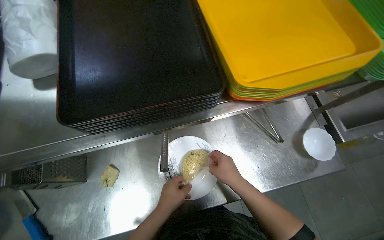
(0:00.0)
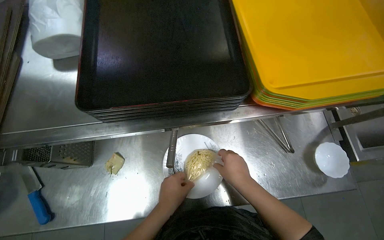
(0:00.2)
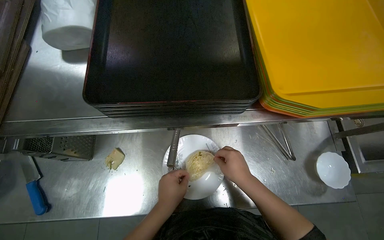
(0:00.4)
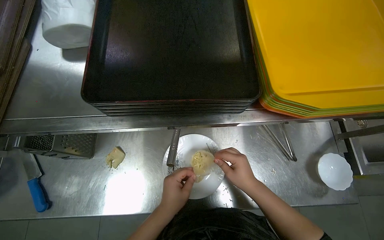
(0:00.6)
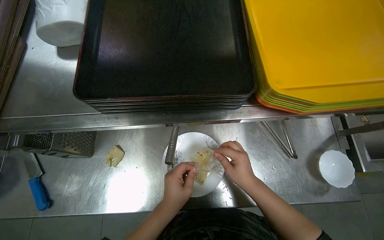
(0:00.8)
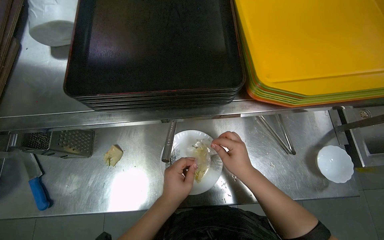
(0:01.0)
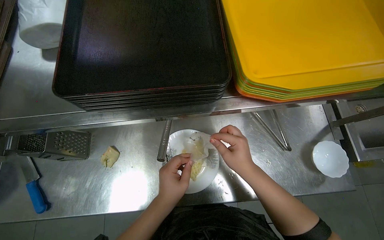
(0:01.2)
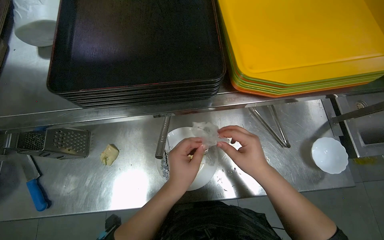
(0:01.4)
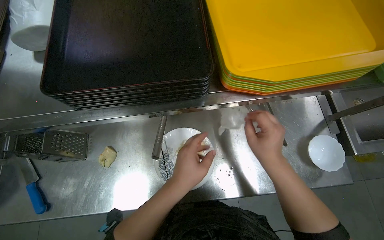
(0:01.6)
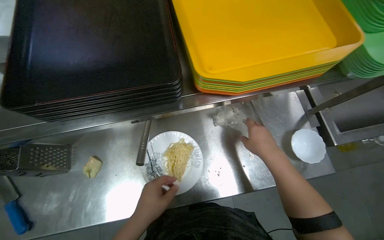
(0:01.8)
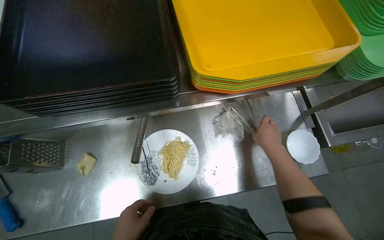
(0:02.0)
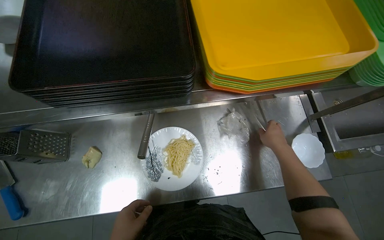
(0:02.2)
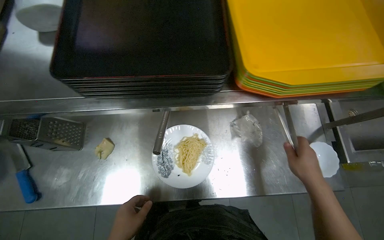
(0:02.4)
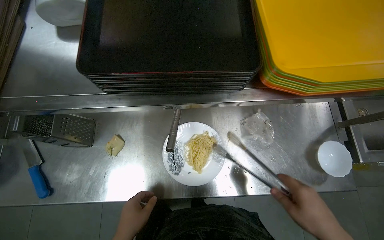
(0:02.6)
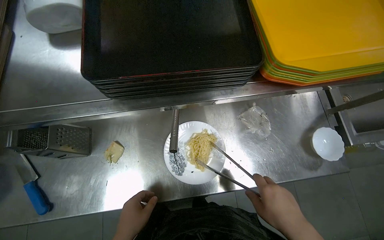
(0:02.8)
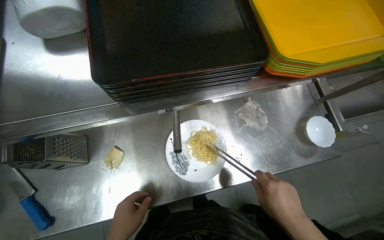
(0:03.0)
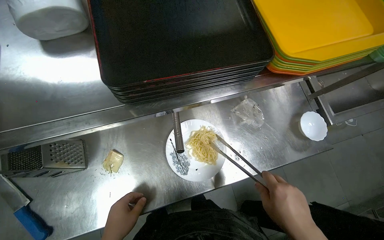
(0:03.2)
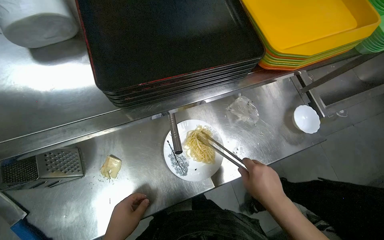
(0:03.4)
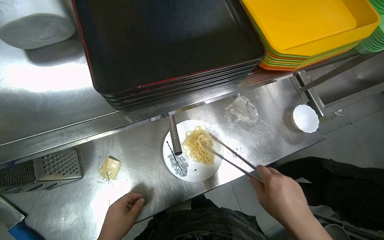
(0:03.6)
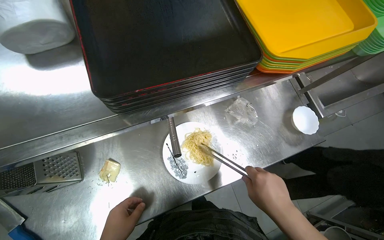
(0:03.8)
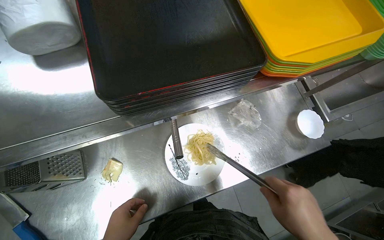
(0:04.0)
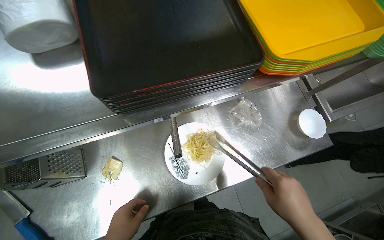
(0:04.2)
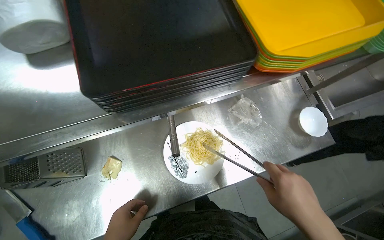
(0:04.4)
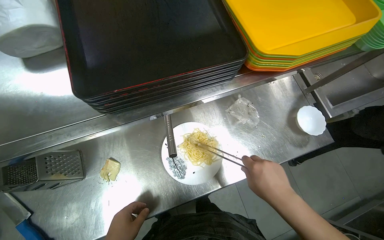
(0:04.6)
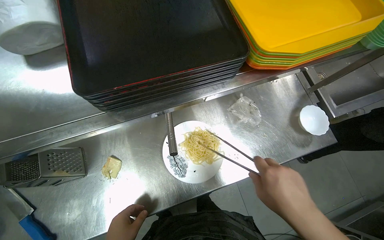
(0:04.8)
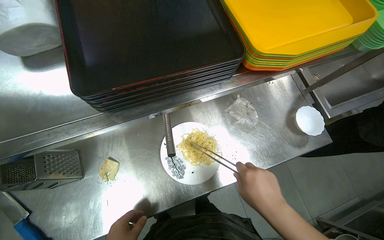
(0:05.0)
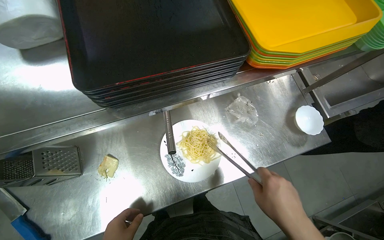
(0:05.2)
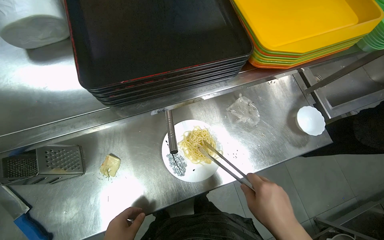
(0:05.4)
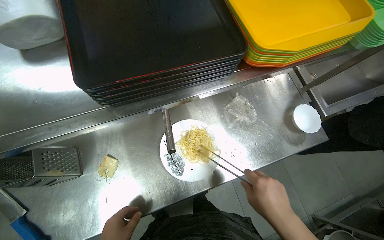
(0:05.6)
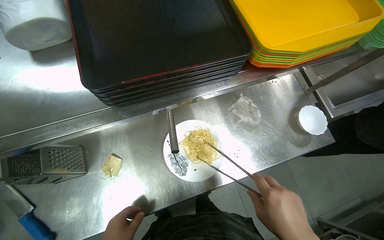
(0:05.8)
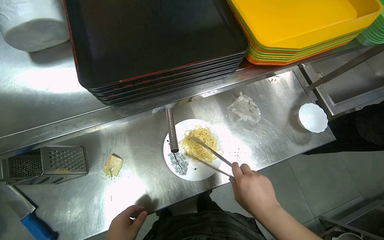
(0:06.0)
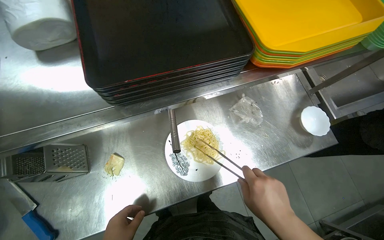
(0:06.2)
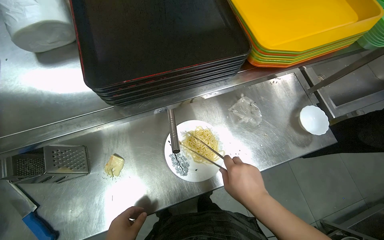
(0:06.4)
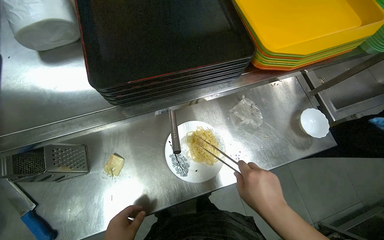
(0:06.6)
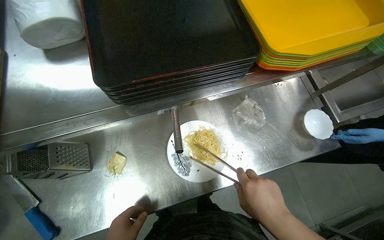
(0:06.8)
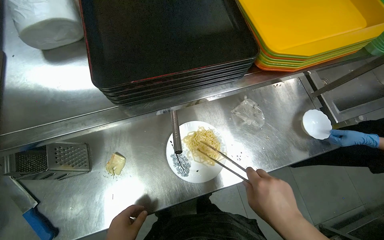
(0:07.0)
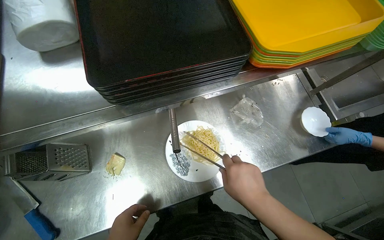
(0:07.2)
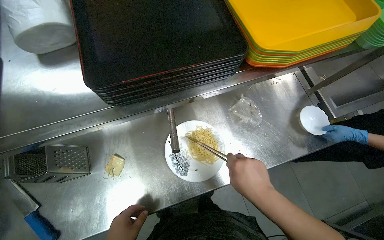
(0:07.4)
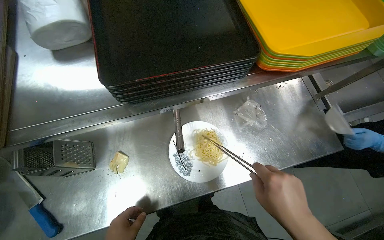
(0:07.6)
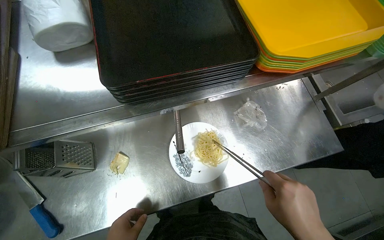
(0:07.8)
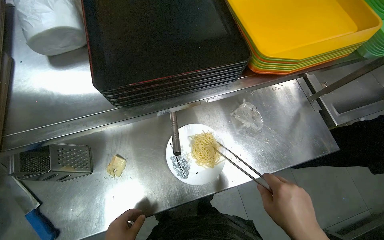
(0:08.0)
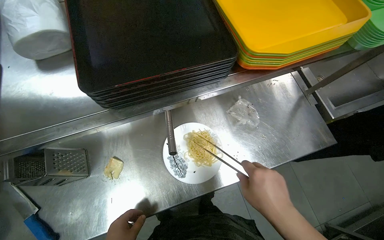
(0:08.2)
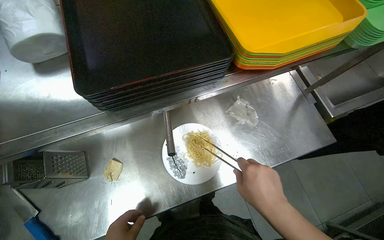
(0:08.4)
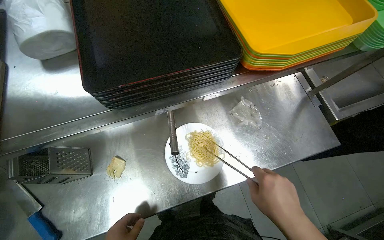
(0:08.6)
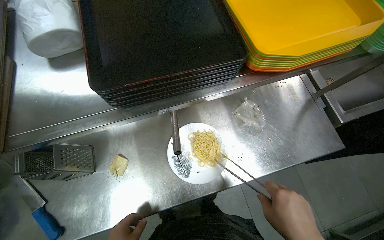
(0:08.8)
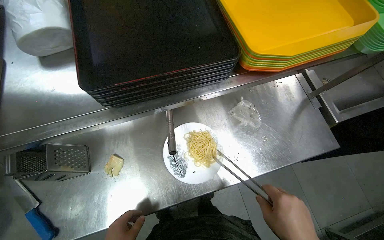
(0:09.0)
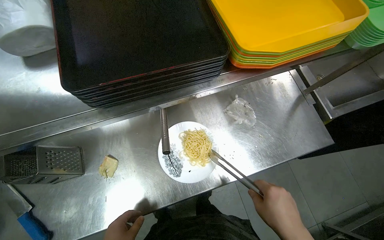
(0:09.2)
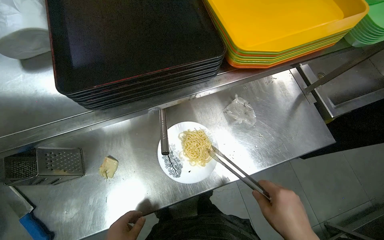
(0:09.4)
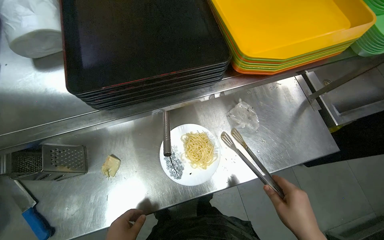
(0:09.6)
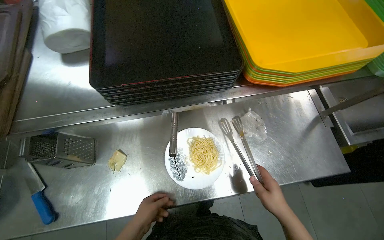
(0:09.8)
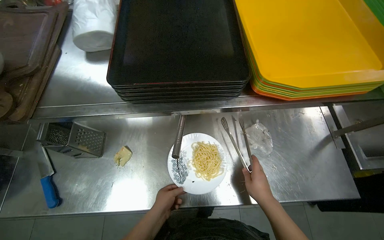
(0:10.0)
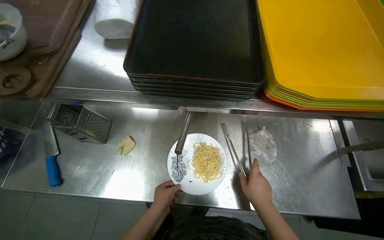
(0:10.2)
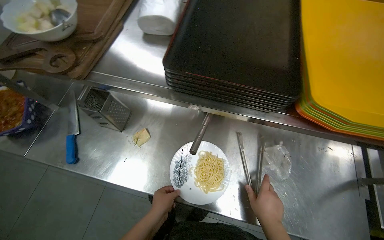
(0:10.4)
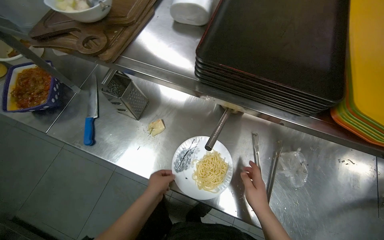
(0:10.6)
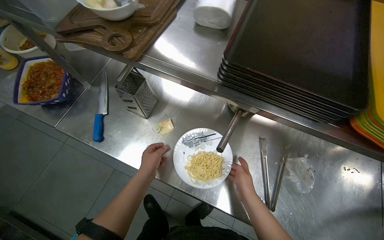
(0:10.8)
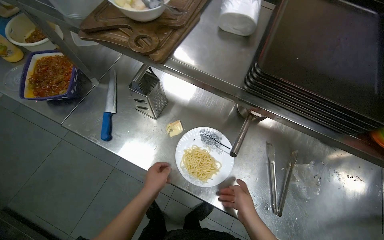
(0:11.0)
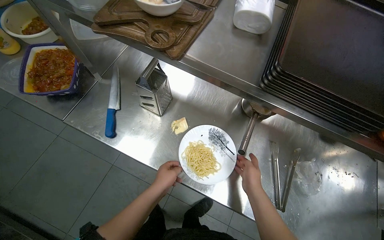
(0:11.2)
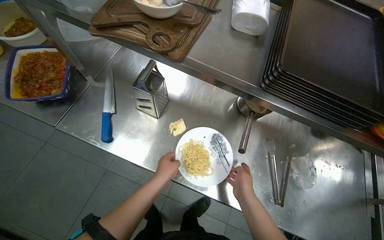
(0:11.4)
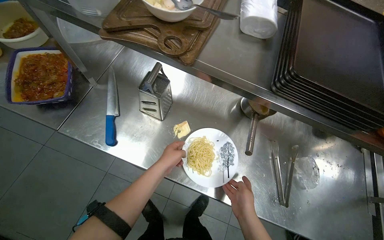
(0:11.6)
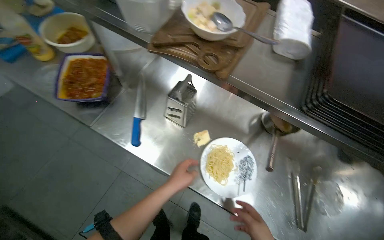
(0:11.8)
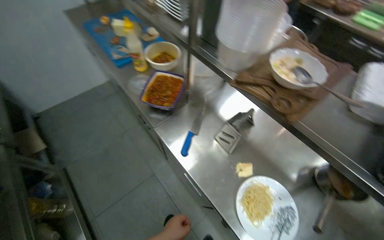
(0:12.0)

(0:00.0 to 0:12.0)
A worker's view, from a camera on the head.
Job: preparing food.
The whole recording: Preparing noodles on plate. The worker adds sauce, cheese, and herbs to a plate of noodles before placing it on a tray.
0:00.0 - 0:01.6: The hands both shift to the right by some 10 cm.
0:01.6 - 0:03.0: The right hand moves down the picture, roughly 15 cm, and reaches approximately 10 cm farther from the camera, then returns.
0:09.0 - 0:10.4: The wearer looks some 30 degrees further to the left.
0:10.4 - 0:12.0: The head rotates roughly 35 degrees to the left.

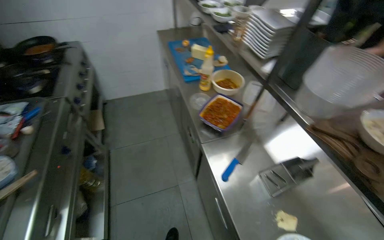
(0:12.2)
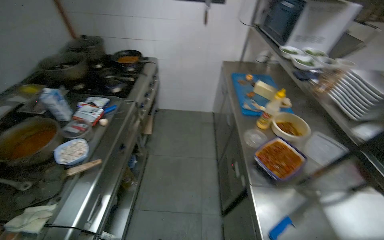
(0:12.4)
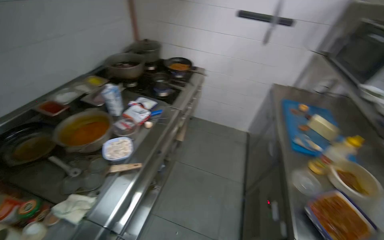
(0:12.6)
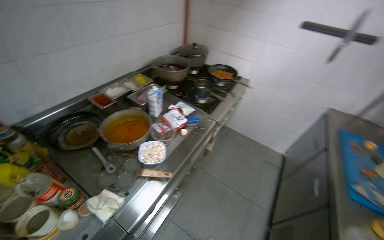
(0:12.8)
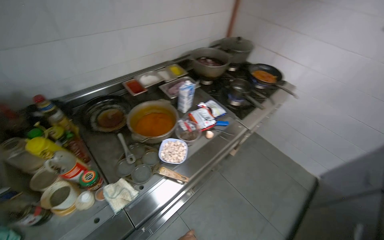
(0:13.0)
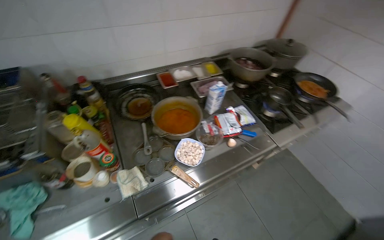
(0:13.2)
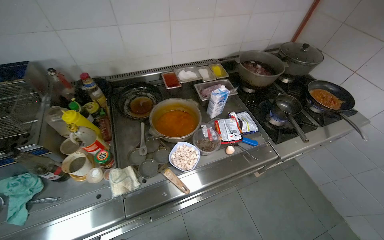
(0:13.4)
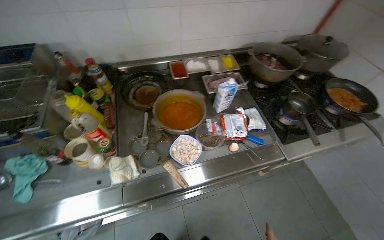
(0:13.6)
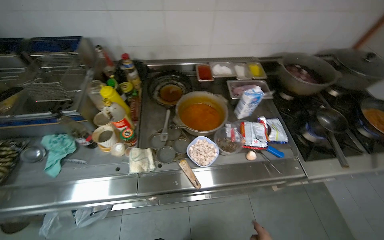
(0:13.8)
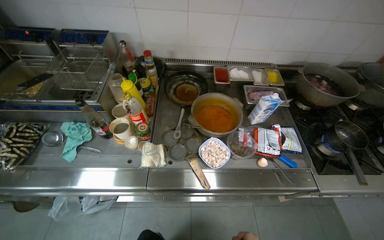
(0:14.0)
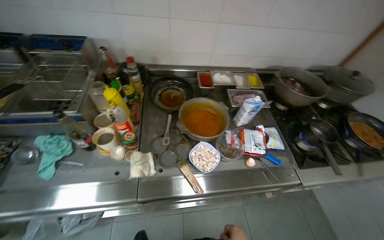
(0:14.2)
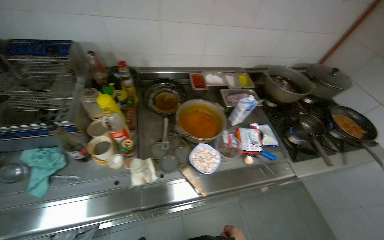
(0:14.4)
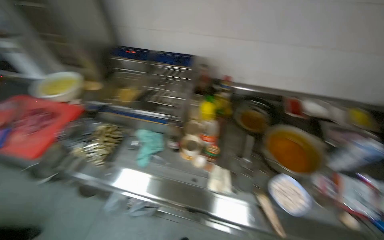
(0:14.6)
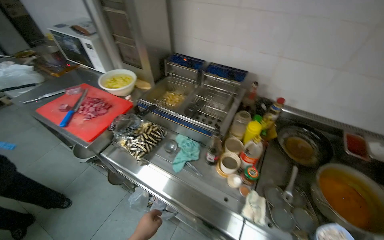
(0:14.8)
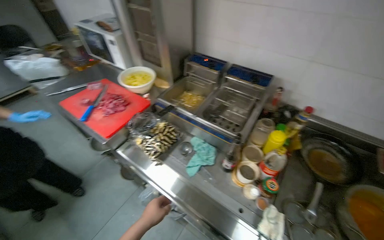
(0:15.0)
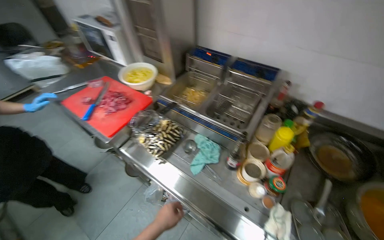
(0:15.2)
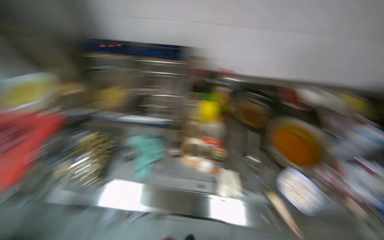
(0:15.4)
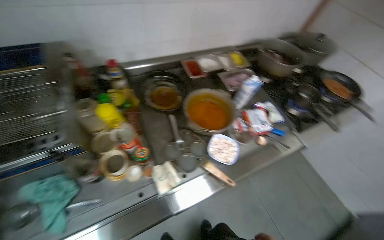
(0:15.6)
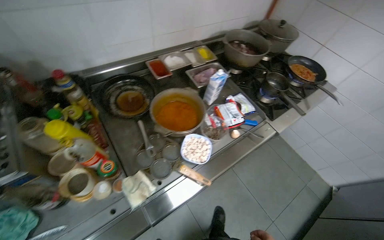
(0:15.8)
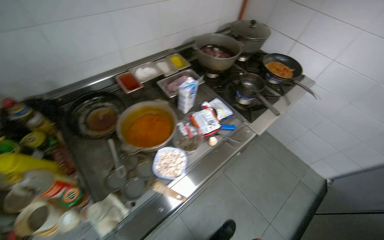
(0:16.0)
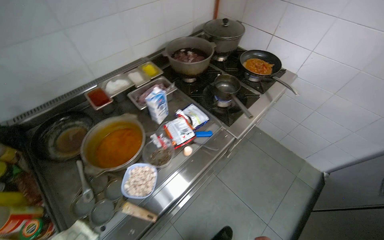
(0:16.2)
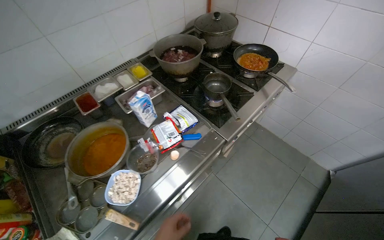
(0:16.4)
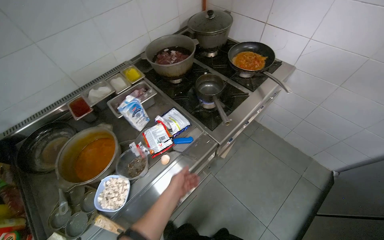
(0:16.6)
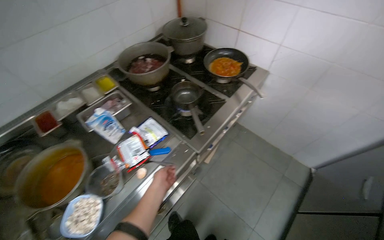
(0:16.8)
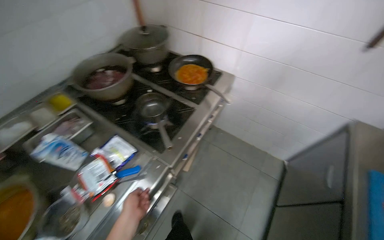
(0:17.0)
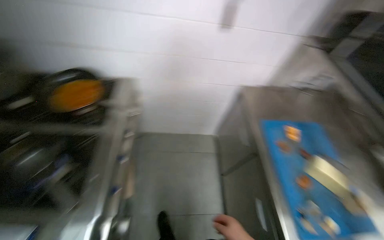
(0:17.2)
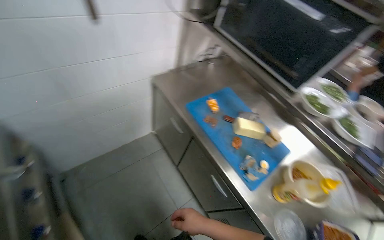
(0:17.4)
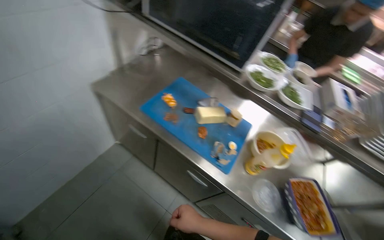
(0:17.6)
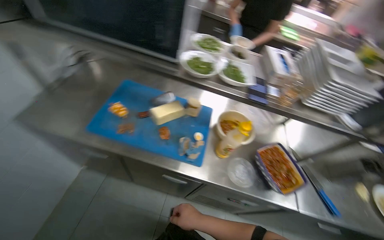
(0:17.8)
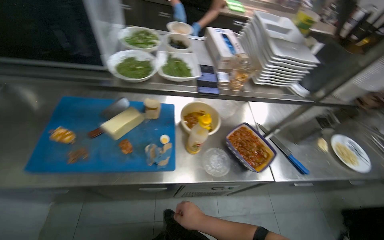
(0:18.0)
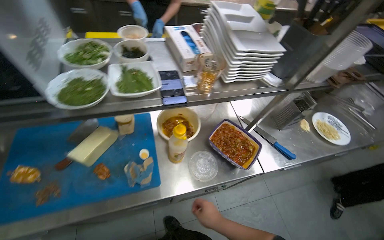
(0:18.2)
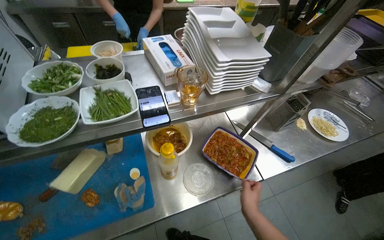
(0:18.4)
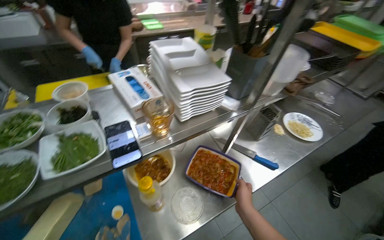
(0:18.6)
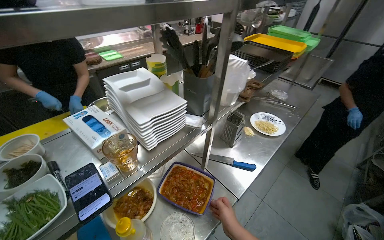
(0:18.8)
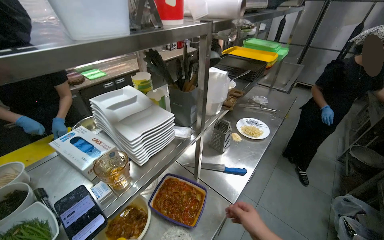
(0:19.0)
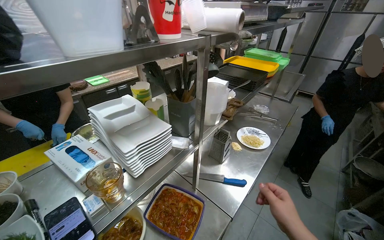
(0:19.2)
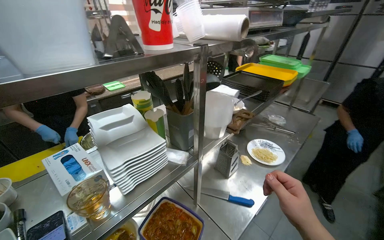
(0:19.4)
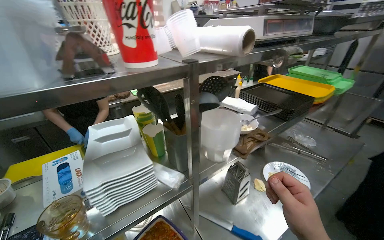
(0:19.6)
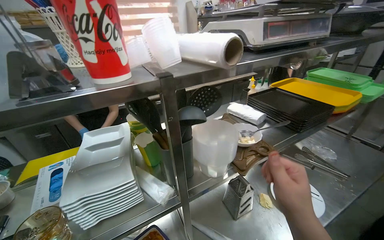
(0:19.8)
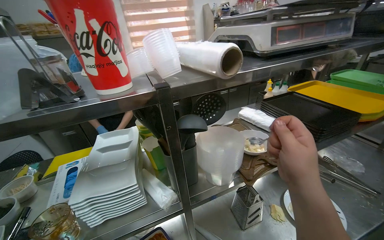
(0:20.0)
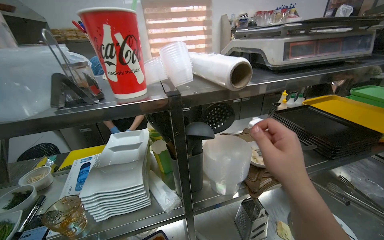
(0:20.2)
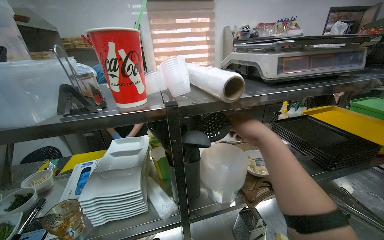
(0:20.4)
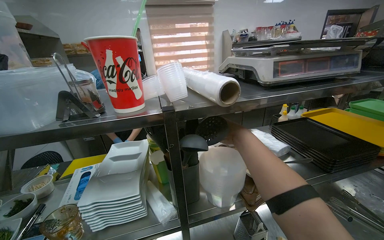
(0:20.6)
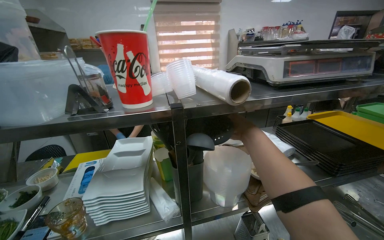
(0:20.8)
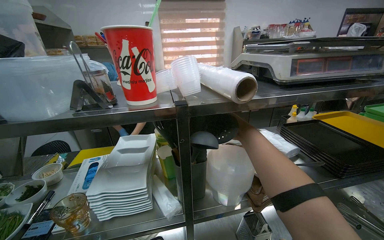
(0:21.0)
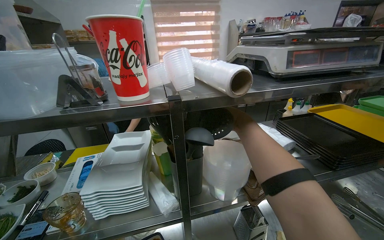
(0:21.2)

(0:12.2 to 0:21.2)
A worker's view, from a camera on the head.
Job: preparing food.
The whole recording: Preparing noodles on plate. The worker adds sauce, cheese, and herbs to a plate of noodles before placing it on a tray.
0:12.2 - 0:13.8: The wearer moves some 60 cm. The head turns to the left by about 100 degrees.
0:13.8 - 0:15.2: The wearer moves some 50 cm. The head turns to the left by some 40 degrees.
0:15.2 - 0:16.6: The camera is carried some 70 cm. The wearer looks roughly 65 degrees further to the right.
0:16.6 - 0:18.2: The camera is carried some 60 cm. The wearer's head swings roughly 150 degrees to the right. The view tips downward by approximately 20 degrees.
0:18.2 - 0:19.8: The wearer moves approximately 50 cm. The camera pitches upward, by roughly 20 degrees.
0:19.8 - 0:21.2: The right hand is displaced farther from the camera and up the picture by approximately 35 cm.
